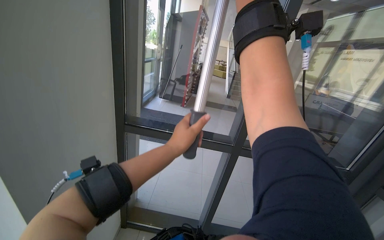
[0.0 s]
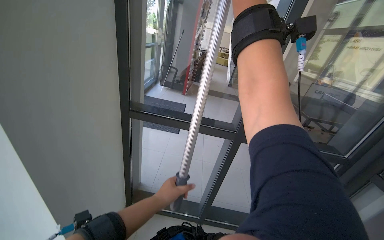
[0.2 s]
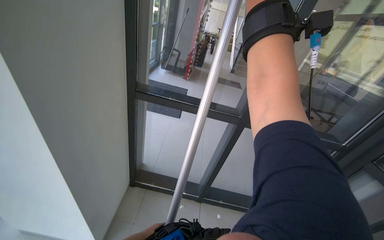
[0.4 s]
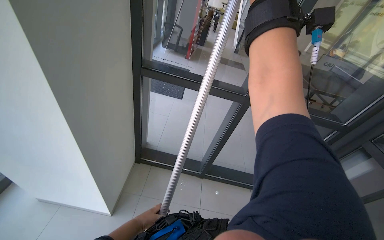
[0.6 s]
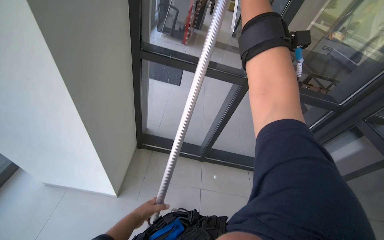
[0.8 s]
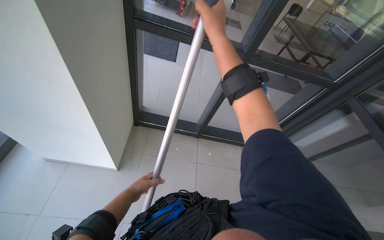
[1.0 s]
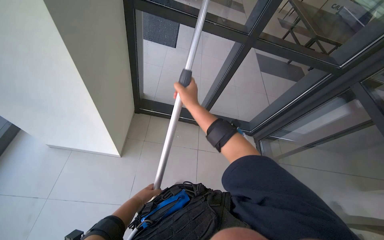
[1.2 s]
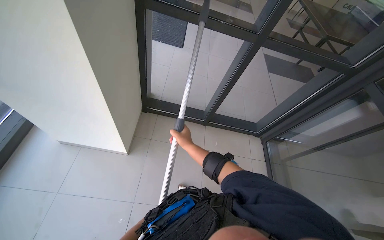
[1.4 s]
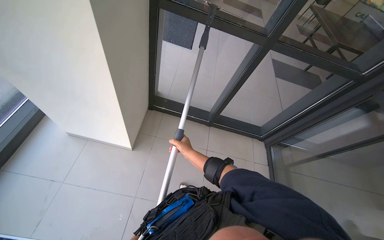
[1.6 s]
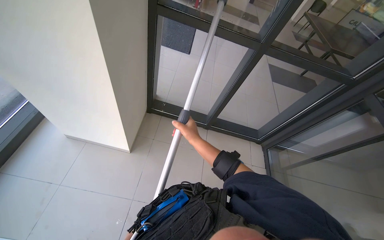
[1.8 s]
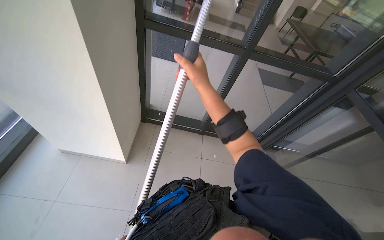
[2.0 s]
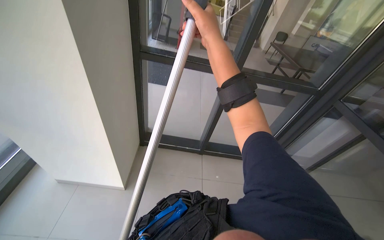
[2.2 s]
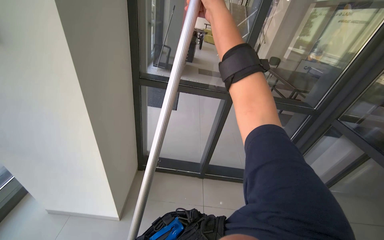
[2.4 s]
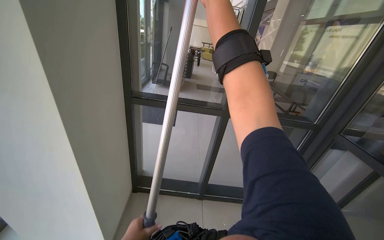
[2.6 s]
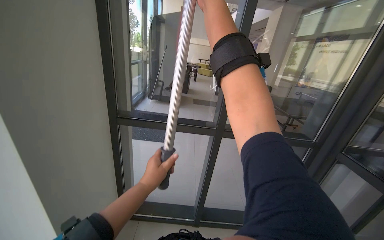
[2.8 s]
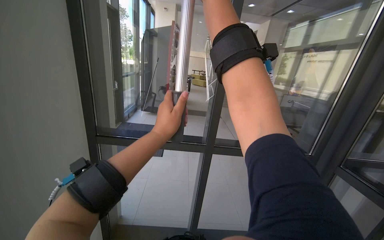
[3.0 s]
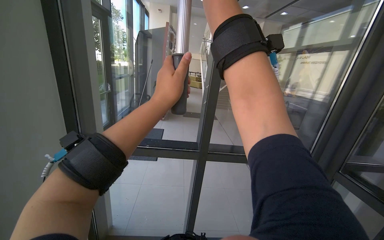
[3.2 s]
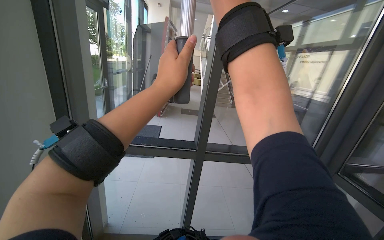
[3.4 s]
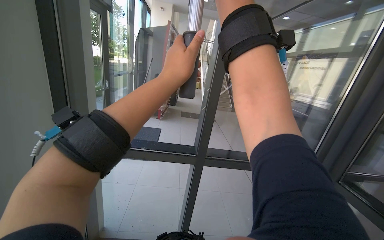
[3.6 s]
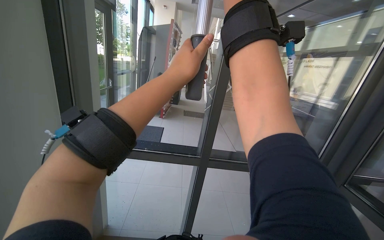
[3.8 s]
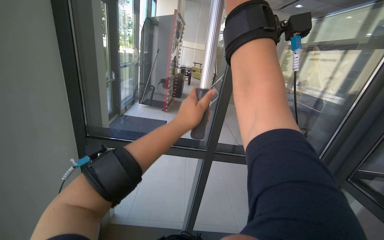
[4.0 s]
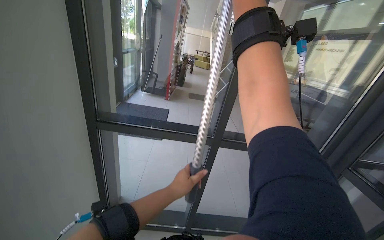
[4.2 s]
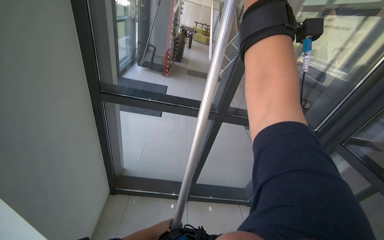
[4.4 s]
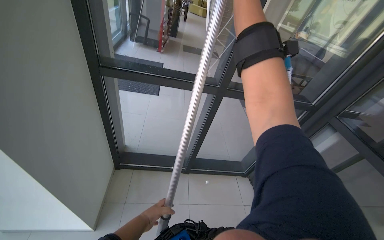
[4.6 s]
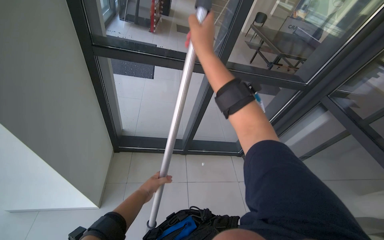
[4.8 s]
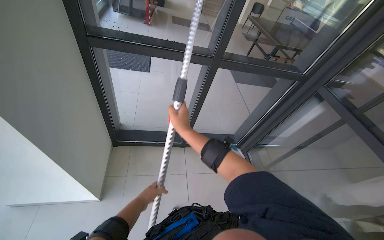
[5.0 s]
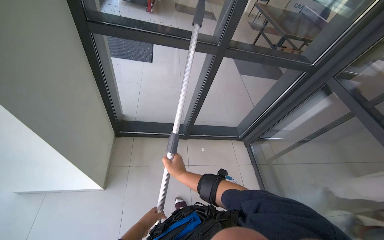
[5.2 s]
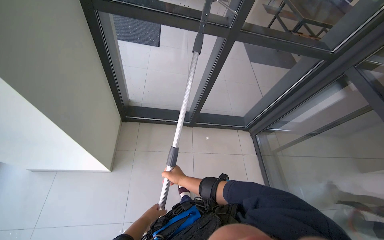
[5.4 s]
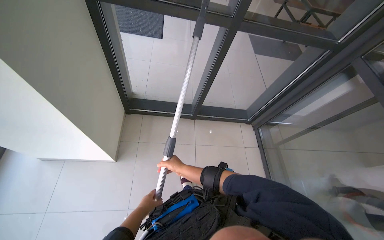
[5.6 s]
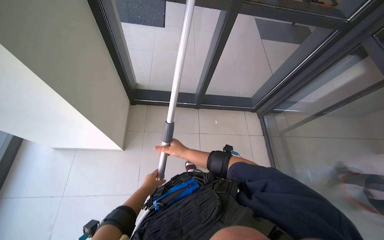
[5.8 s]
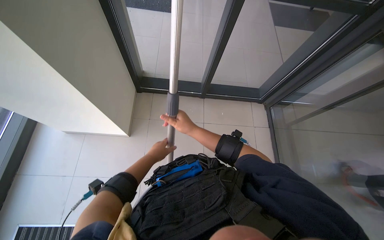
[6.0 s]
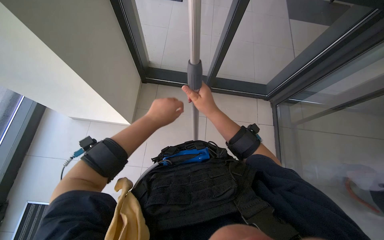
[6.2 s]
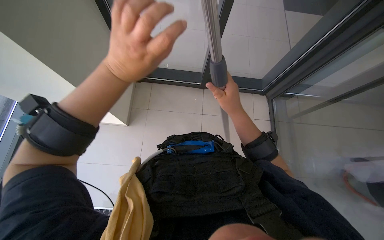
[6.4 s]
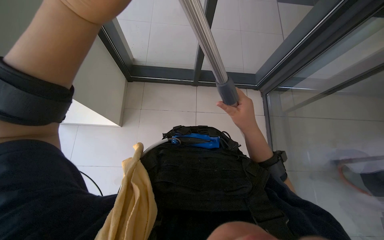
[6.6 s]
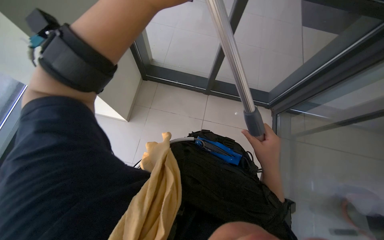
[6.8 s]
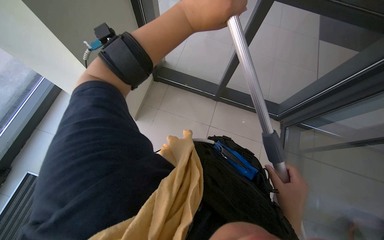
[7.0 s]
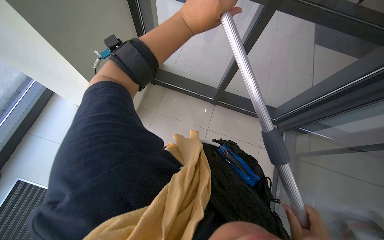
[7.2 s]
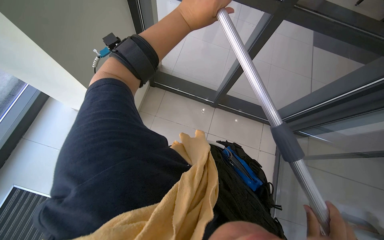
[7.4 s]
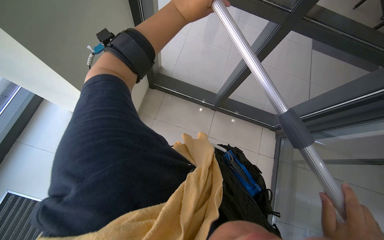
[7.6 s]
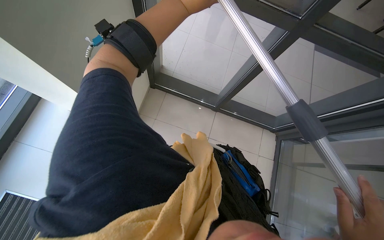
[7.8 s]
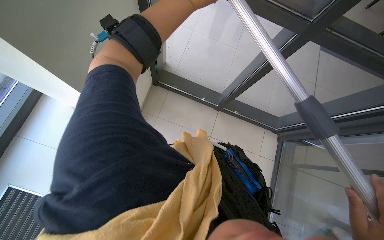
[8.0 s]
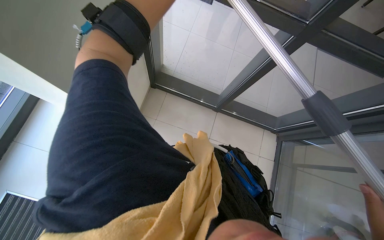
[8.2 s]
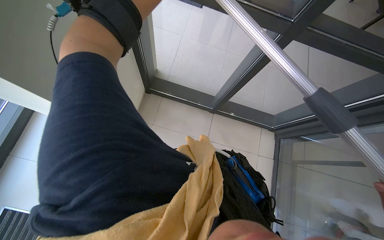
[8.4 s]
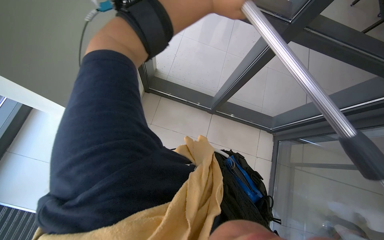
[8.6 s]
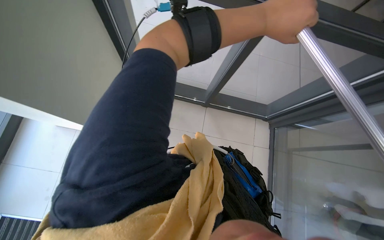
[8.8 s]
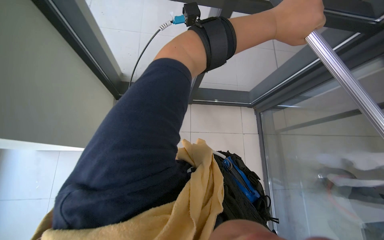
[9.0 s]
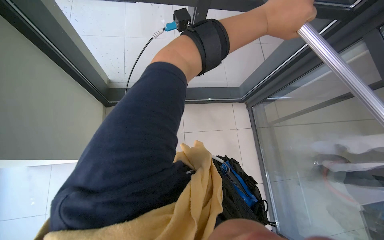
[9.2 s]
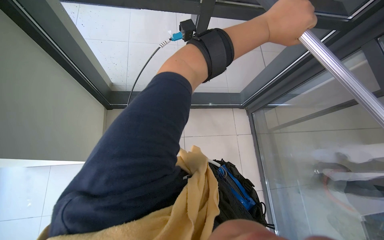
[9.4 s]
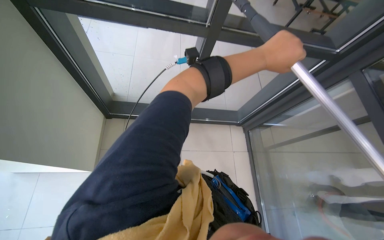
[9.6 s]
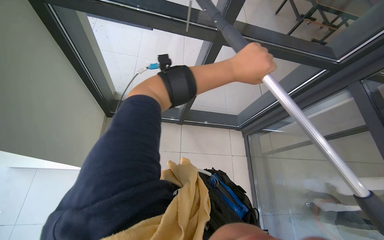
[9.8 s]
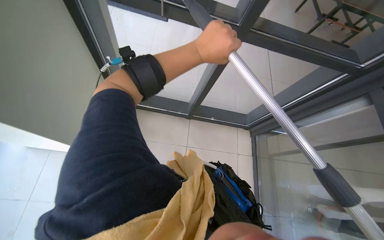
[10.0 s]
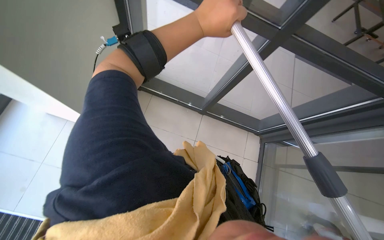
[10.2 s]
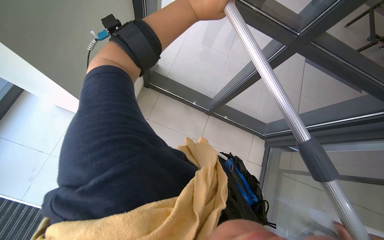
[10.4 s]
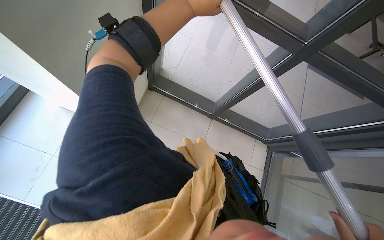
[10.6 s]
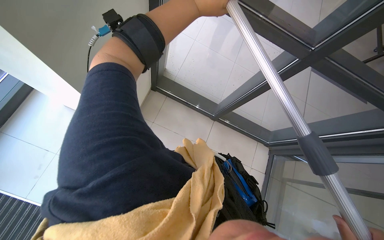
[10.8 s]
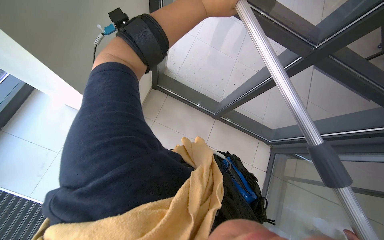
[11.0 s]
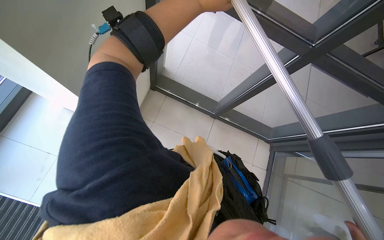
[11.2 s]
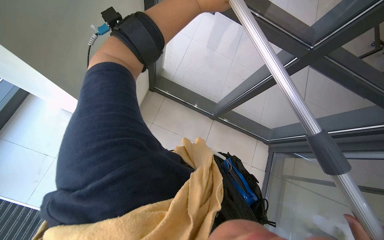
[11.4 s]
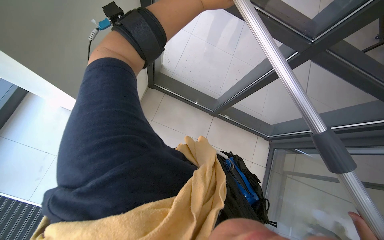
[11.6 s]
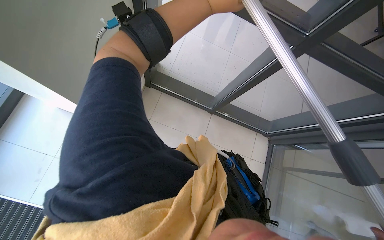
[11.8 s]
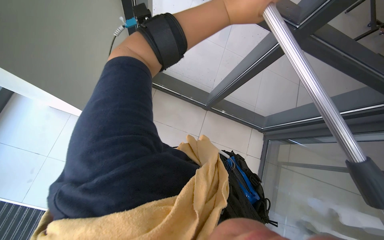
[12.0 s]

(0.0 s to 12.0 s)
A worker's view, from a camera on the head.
Job: cleaning windows.
The whole recording: Cleaning glass windows. The worker cleans the large glass windows using a squeegee on a long pole and a cloth.
0.0 s - 1.6 s: The camera pitches downward, by about 30 degrees.
1.6 s - 3.0 s: The view tilts approximately 35 degrees upward.
3.0 s - 4.4 s: The view tilts about 15 degrees downward. The left hand shifts some 50 cm down the picture.
4.4 s - 6.0 s: The view tips downward by about 30 degrees.
6.0 s - 7.6 s: The left hand is displaced up the picture and nearer to the camera by roughly 35 cm.
9.0 s - 10.4 s: The left hand moves to the left, roughly 35 cm.

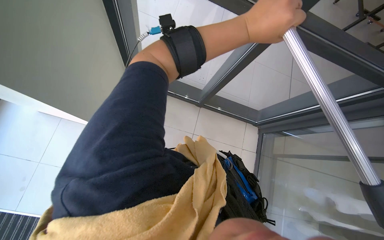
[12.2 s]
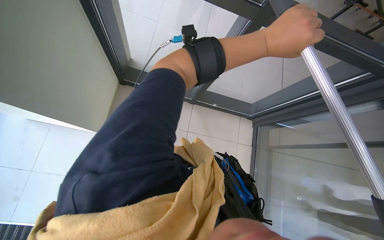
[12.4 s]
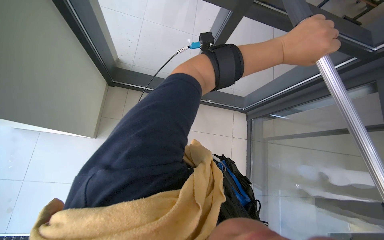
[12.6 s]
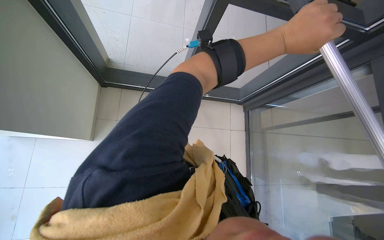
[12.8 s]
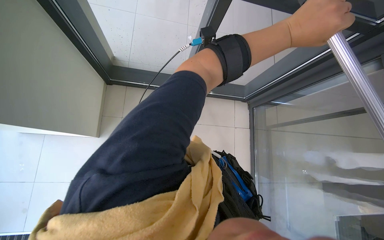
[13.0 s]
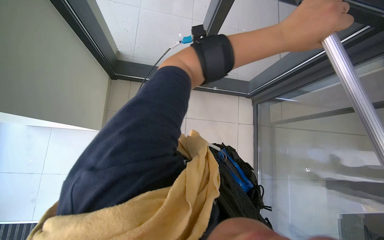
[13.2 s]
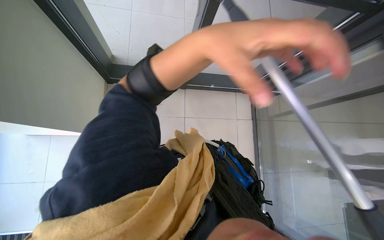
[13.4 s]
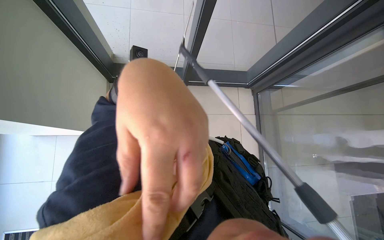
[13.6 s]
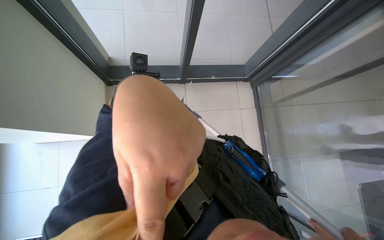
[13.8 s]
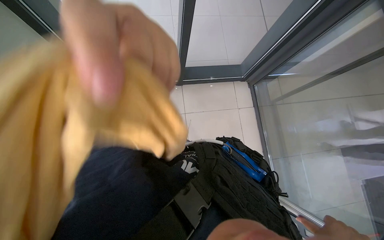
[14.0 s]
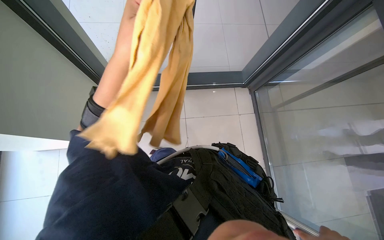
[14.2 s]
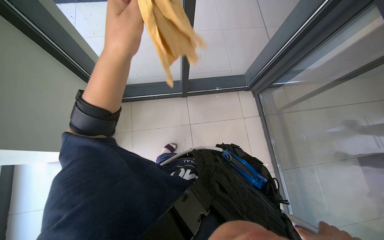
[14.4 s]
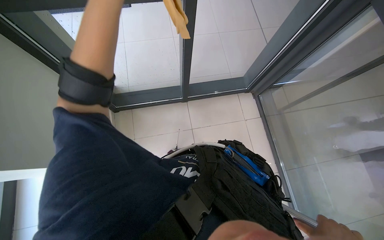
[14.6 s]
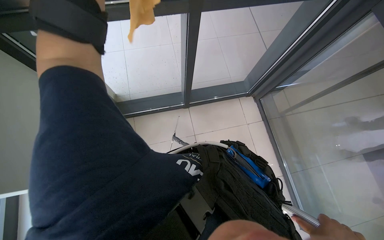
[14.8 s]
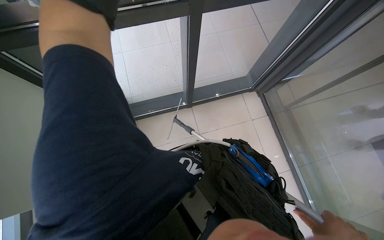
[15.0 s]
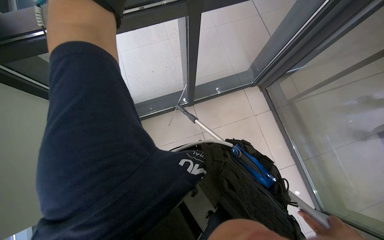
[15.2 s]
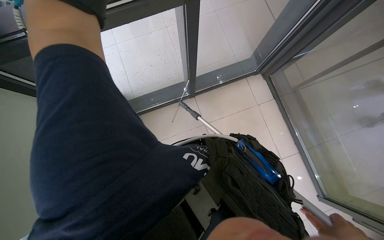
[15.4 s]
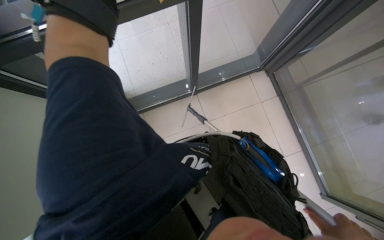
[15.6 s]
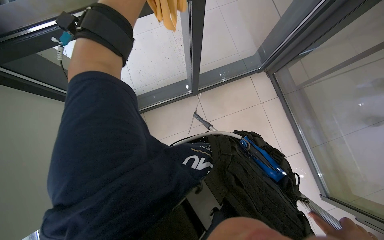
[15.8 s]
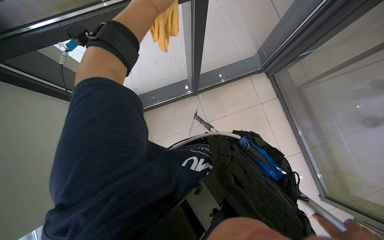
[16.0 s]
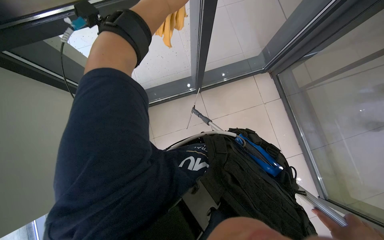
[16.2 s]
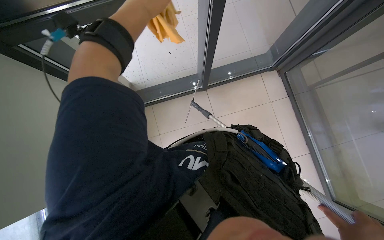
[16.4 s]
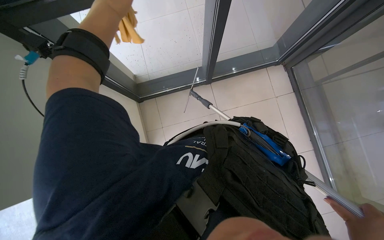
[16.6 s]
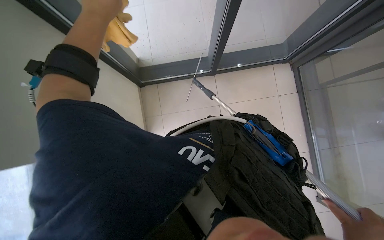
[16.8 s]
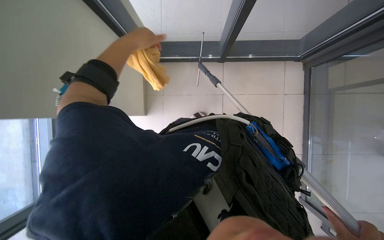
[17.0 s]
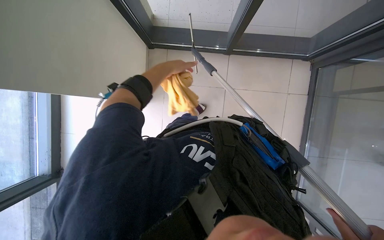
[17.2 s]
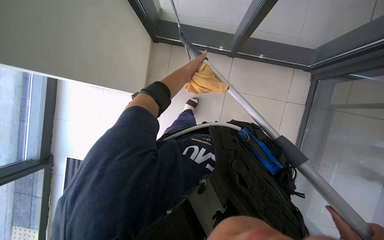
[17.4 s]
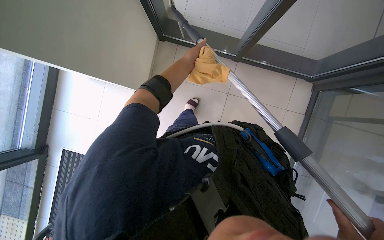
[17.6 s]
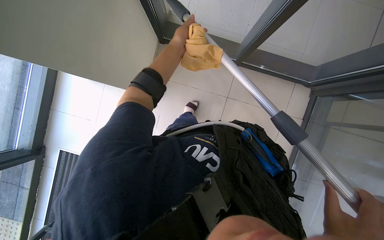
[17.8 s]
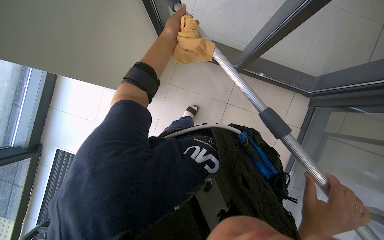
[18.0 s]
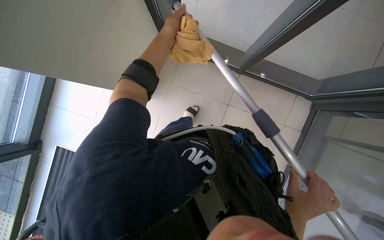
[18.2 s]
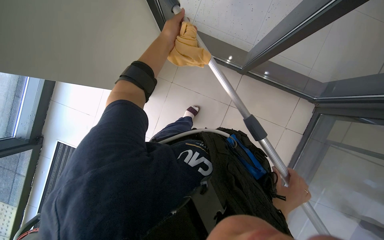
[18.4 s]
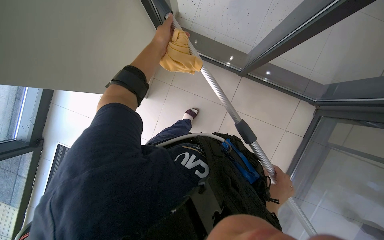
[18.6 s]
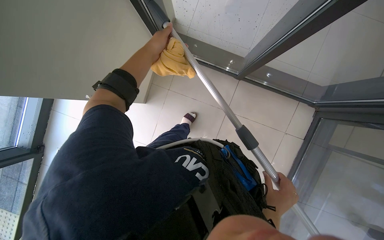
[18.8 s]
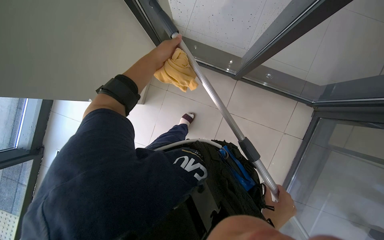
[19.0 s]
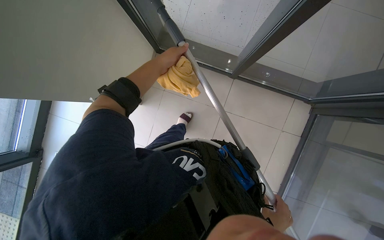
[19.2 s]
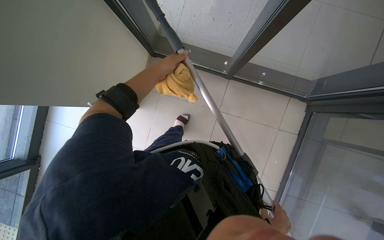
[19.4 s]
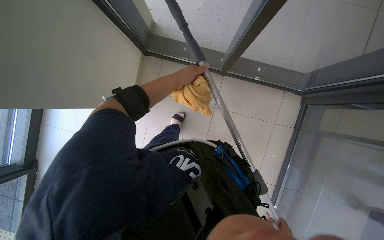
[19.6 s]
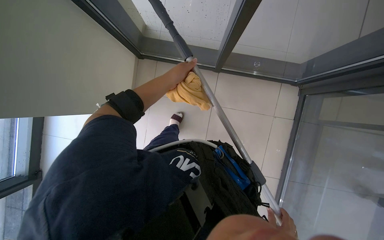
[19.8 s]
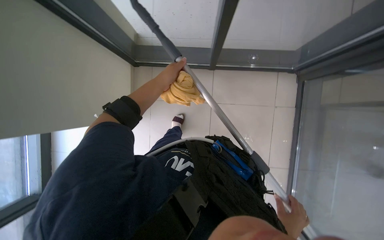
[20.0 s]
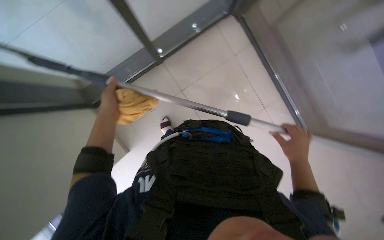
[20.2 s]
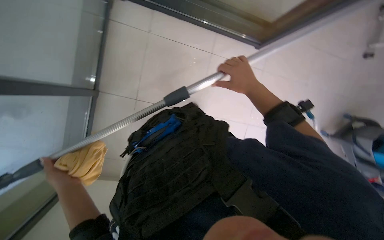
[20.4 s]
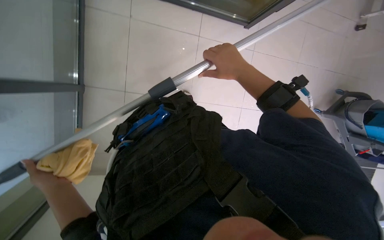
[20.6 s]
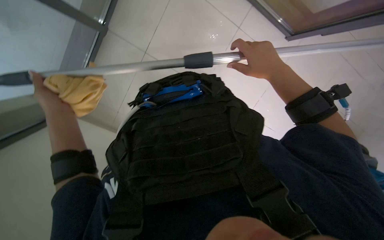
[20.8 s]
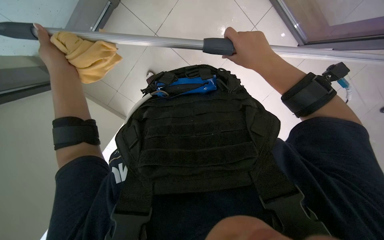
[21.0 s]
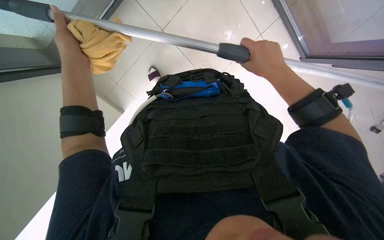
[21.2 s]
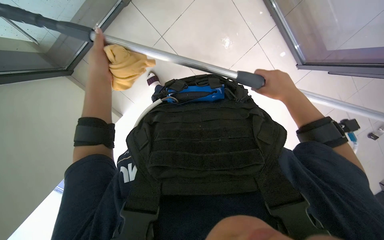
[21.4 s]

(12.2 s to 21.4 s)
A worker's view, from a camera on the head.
Job: cleaning windows.
The whole recording: Cleaning glass windows. The worker cleans the large glass windows using a squeegee on a long pole and a cloth.
12.2 s - 13.8 s: The view tilts approximately 15 degrees downward. The left hand is displaced down the picture and to the left by some 15 cm.
16.8 s - 18.4 s: Everything in view rotates about 30 degrees clockwise.
19.8 s - 21.4 s: The head rotates some 50 degrees to the right. The camera pitches downward, by approximately 20 degrees.
